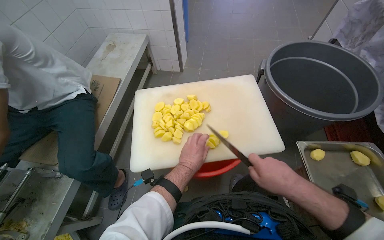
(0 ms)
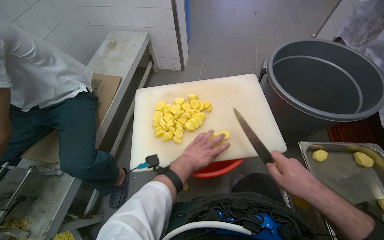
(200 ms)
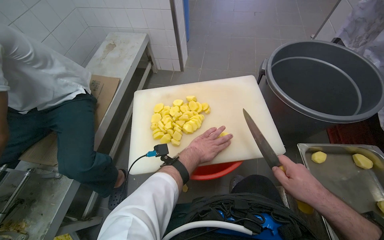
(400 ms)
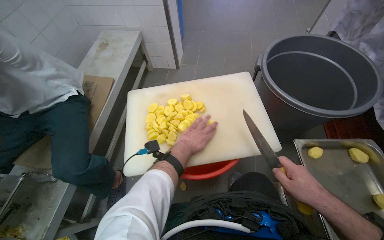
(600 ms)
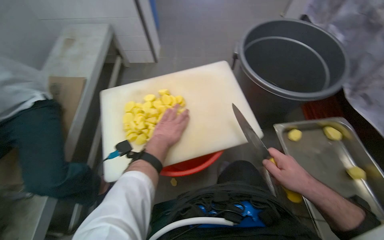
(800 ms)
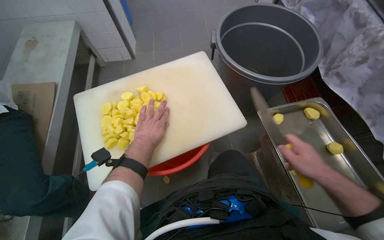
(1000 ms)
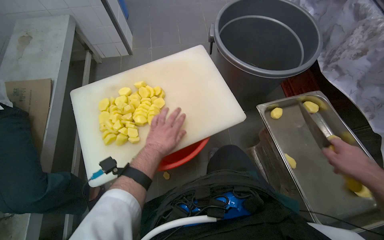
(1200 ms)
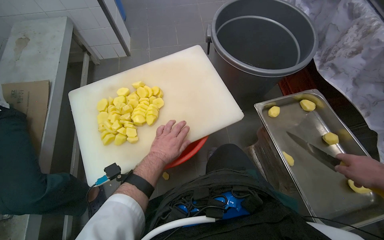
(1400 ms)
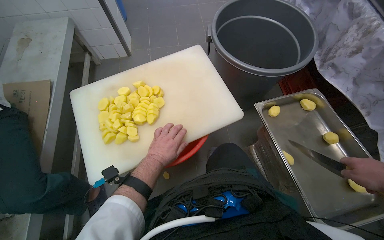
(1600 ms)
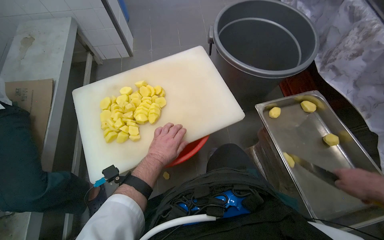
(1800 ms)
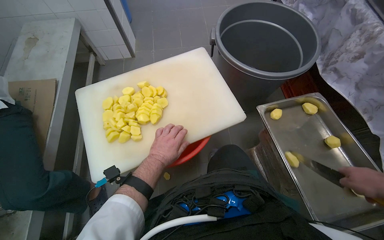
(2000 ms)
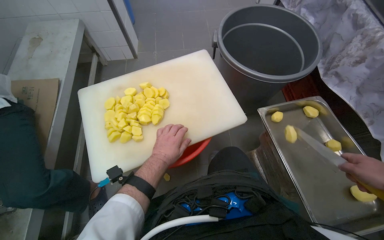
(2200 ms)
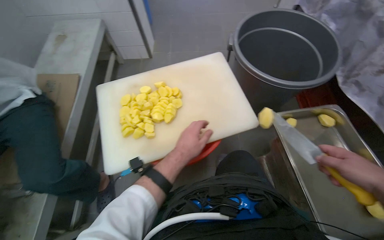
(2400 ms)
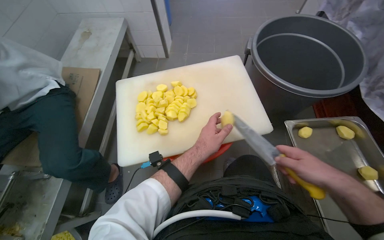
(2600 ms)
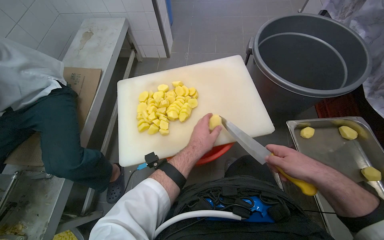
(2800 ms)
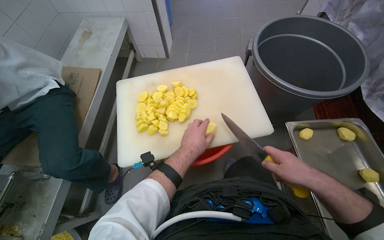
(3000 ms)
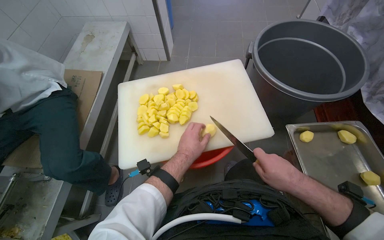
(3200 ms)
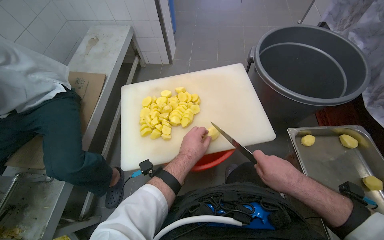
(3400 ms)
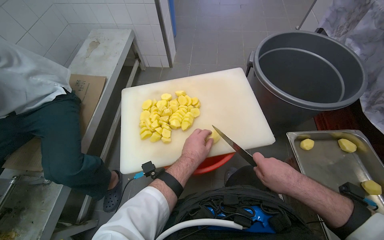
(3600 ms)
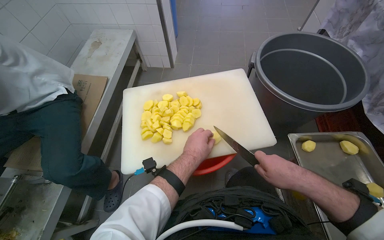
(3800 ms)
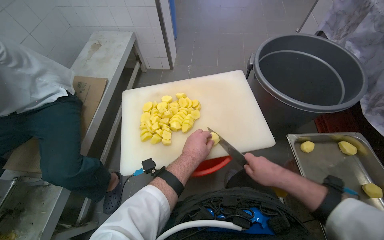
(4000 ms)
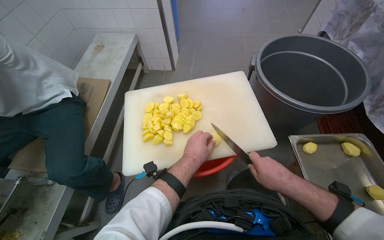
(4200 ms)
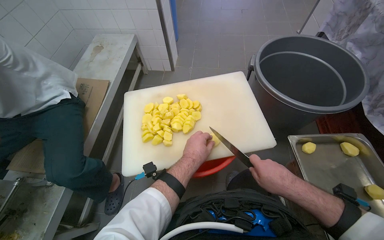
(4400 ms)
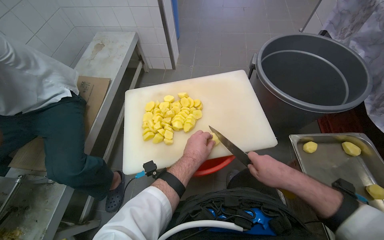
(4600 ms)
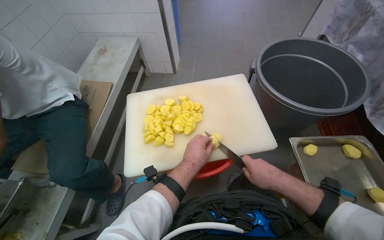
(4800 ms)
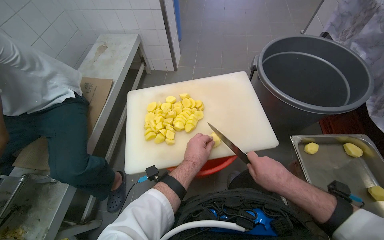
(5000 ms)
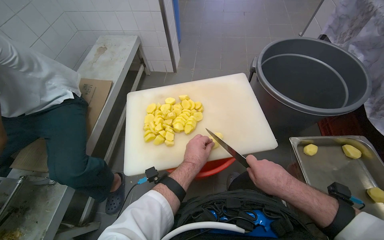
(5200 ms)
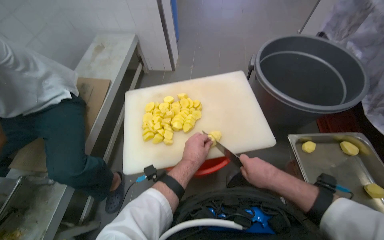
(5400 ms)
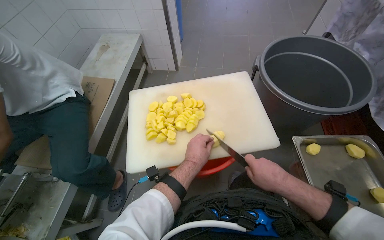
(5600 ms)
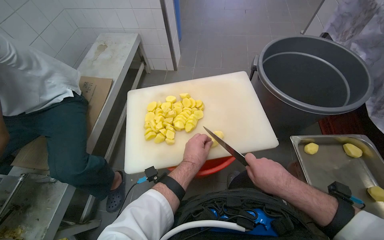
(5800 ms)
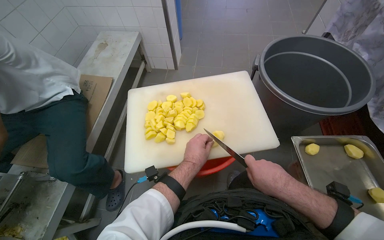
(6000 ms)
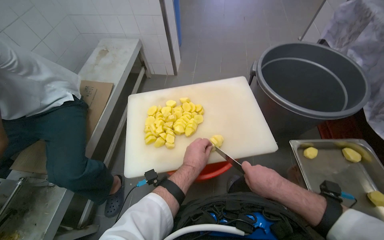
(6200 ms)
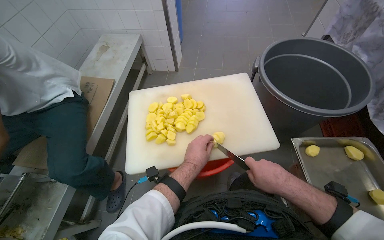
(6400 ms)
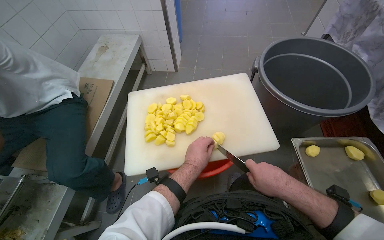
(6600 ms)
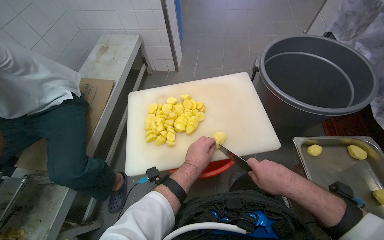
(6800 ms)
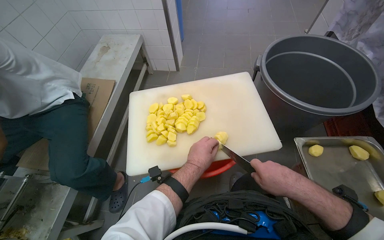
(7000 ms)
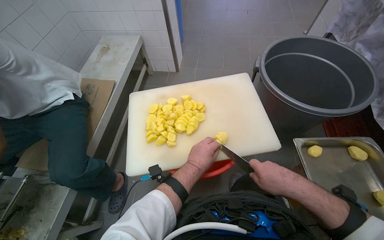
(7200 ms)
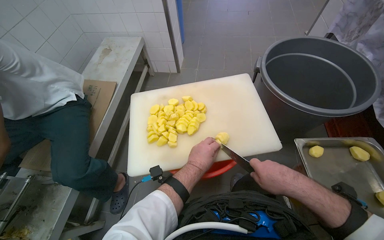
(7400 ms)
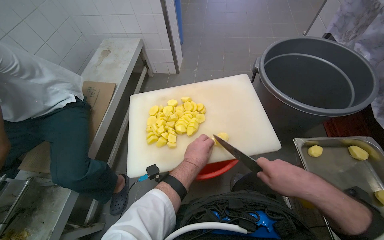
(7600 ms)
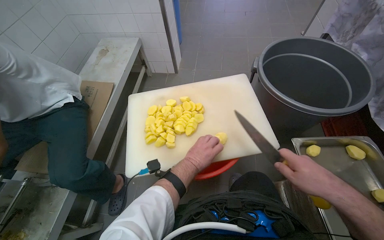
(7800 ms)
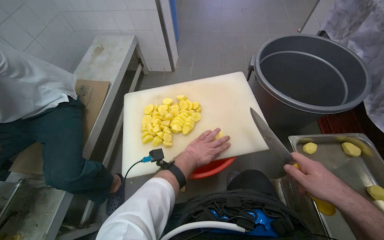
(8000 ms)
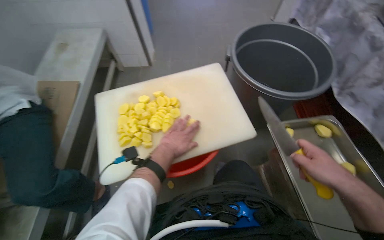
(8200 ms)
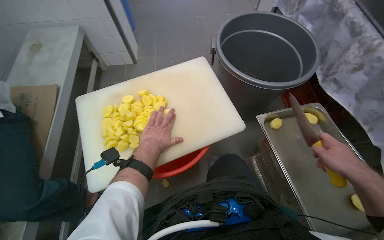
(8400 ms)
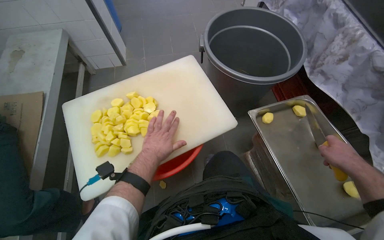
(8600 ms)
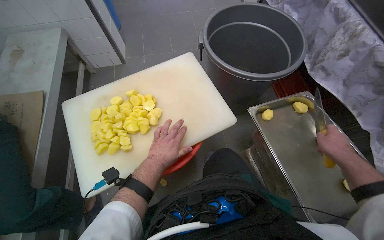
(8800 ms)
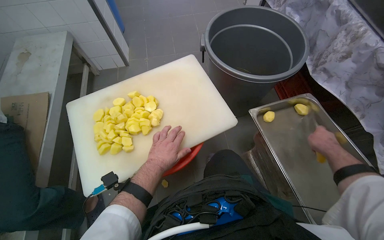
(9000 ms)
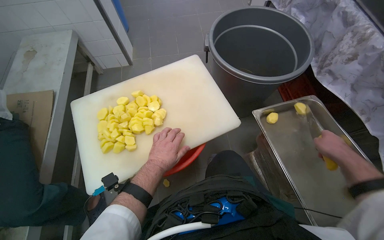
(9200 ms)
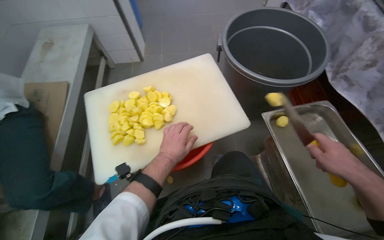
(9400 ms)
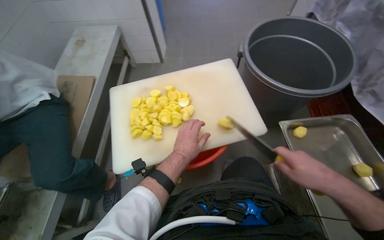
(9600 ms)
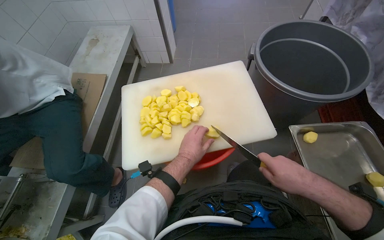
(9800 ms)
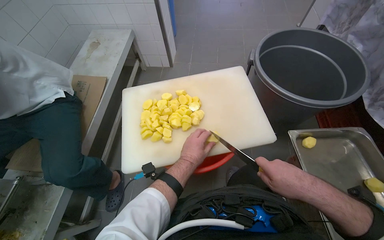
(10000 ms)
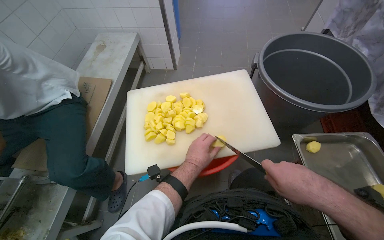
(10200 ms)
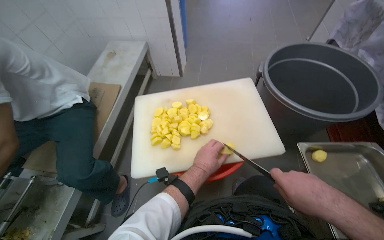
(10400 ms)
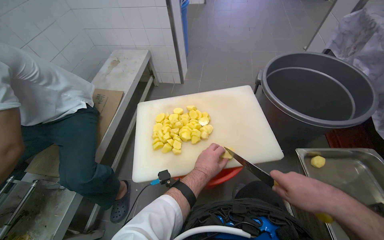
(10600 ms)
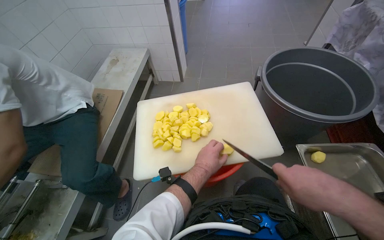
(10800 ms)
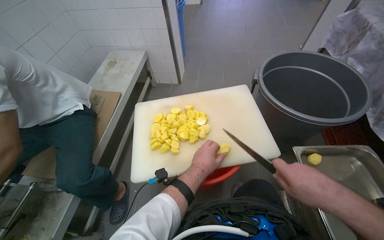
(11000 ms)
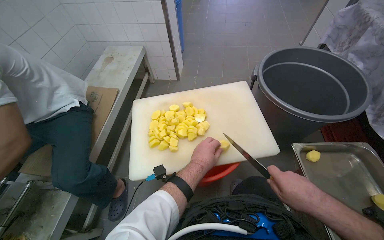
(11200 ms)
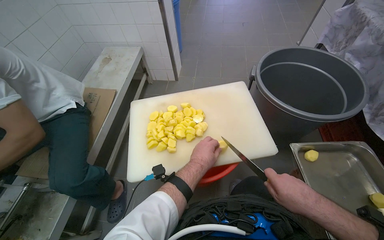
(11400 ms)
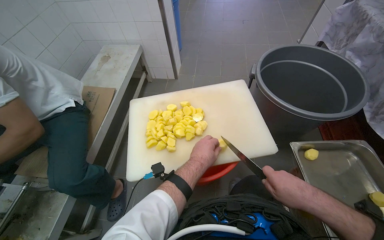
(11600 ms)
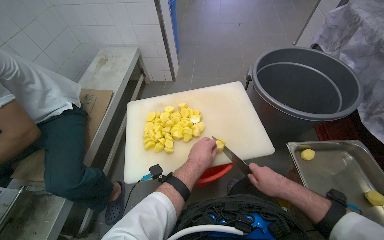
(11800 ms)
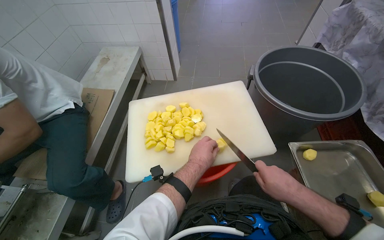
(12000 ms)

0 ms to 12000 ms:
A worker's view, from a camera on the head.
Job: preparing food.
The whole recording: Slicing potatoes on cutting board. The worker slices potatoes into smaller pieces on a white cutting board.
3000 ms to 4400 ms: The hands are busy where they are.
4400 ms to 7600 ms: The hands work in one place, with small movements.
7600 ms to 9000 ms: The right hand travels to the right and farther from the camera by about 30 cm.
9000 ms to 10400 ms: The wearer looks roughly 20 degrees further to the left. The right hand goes roughly 30 cm to the left and nearer to the camera.
10400 ms to 12000 ms: The right hand is displaced farther from the camera by some 10 cm.

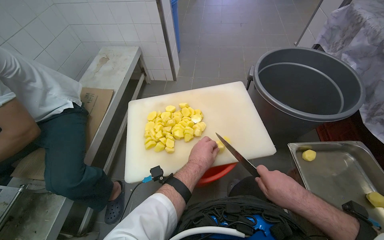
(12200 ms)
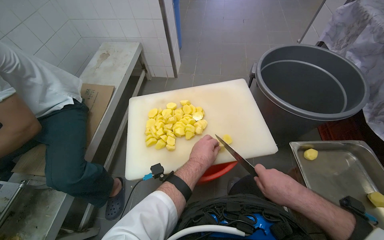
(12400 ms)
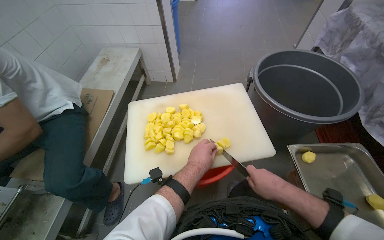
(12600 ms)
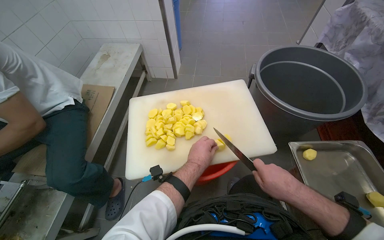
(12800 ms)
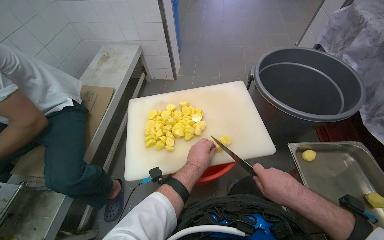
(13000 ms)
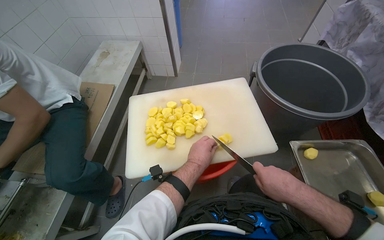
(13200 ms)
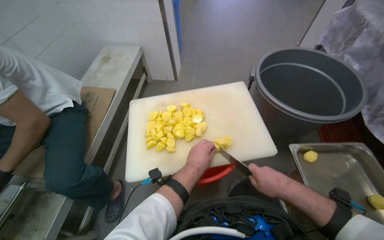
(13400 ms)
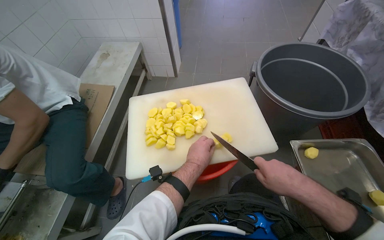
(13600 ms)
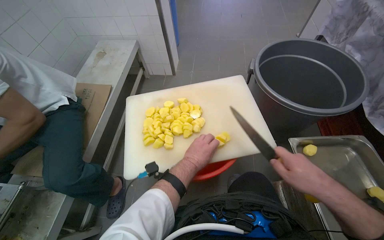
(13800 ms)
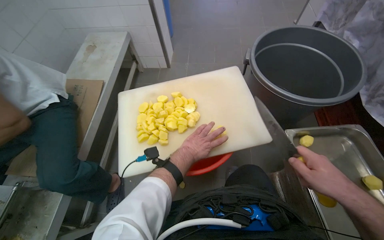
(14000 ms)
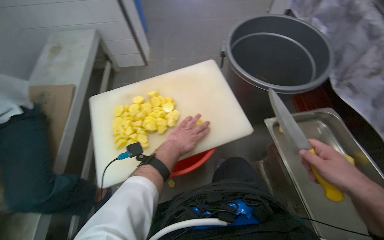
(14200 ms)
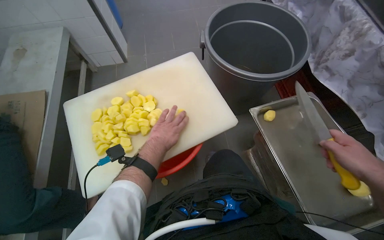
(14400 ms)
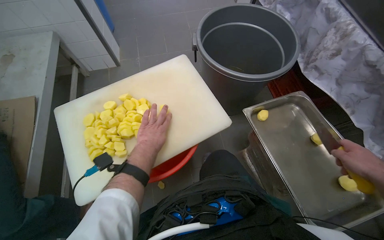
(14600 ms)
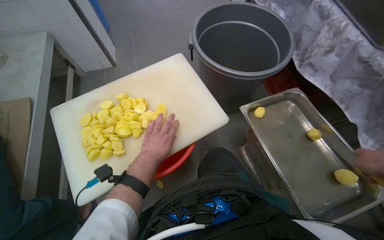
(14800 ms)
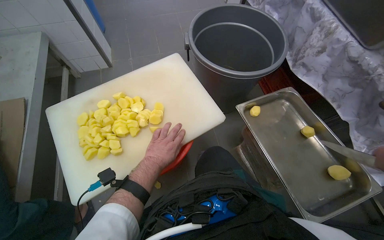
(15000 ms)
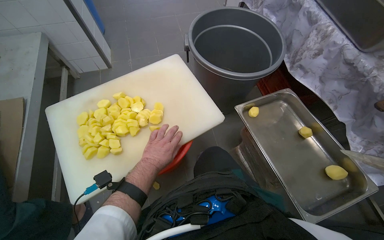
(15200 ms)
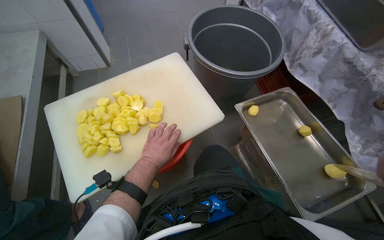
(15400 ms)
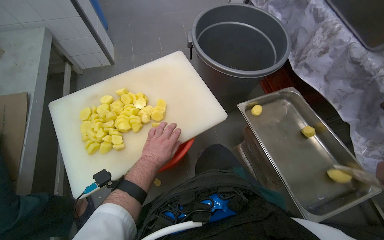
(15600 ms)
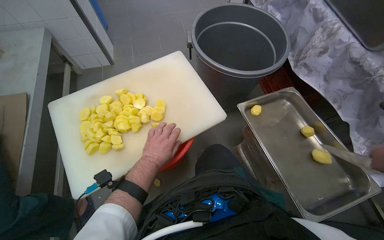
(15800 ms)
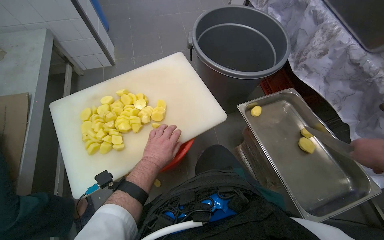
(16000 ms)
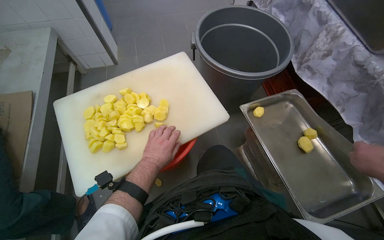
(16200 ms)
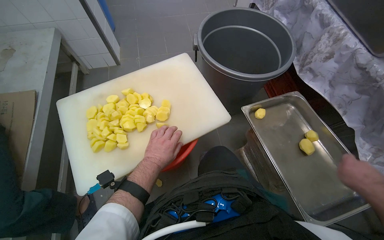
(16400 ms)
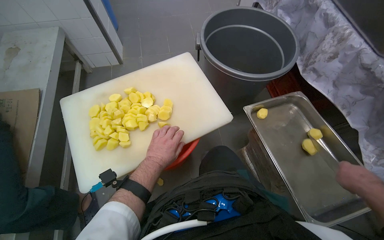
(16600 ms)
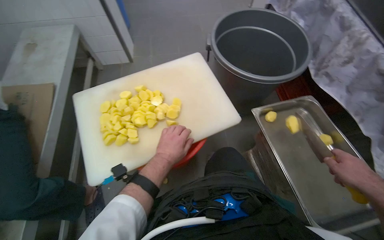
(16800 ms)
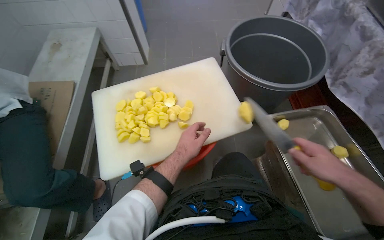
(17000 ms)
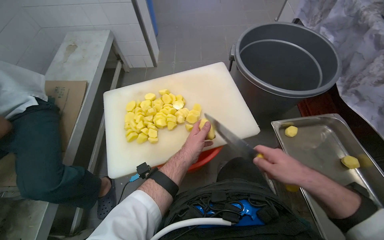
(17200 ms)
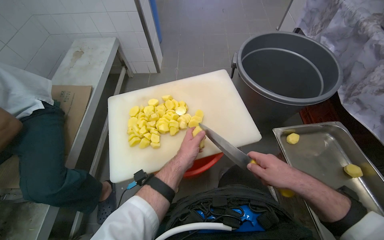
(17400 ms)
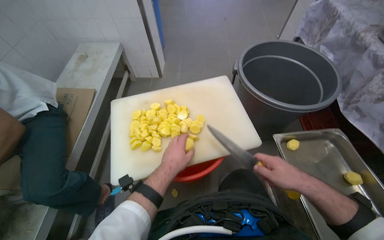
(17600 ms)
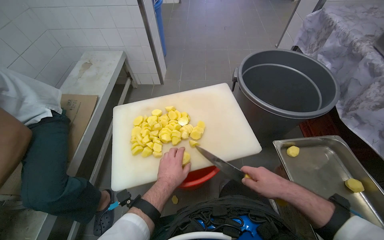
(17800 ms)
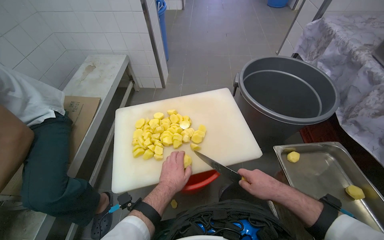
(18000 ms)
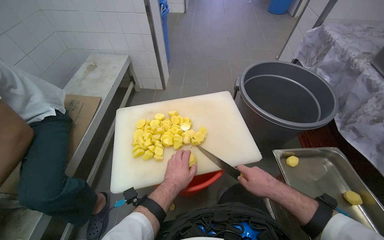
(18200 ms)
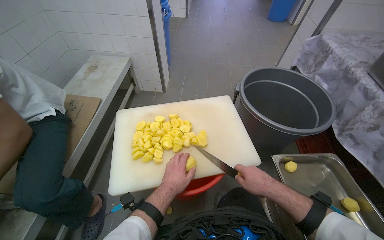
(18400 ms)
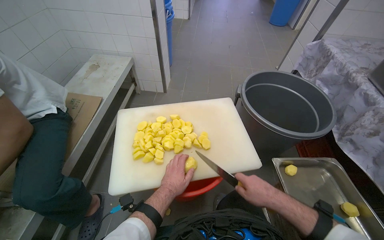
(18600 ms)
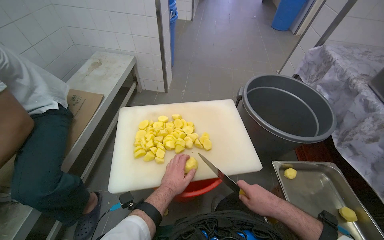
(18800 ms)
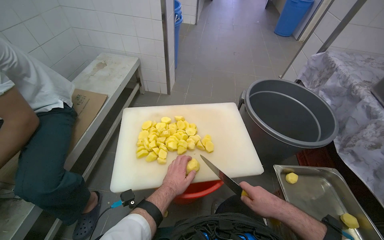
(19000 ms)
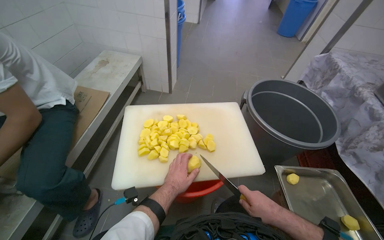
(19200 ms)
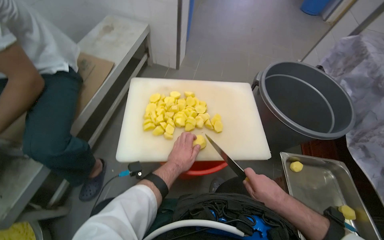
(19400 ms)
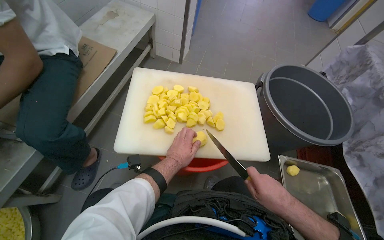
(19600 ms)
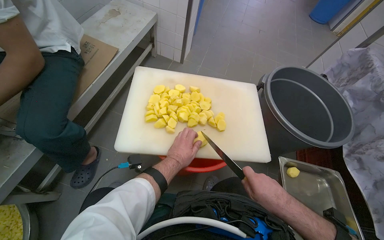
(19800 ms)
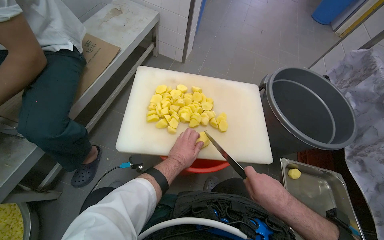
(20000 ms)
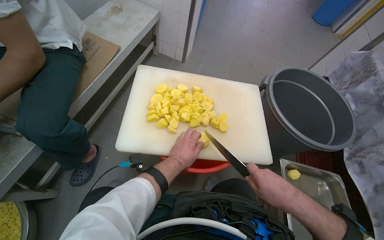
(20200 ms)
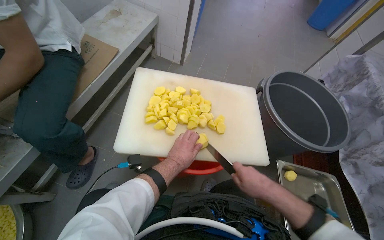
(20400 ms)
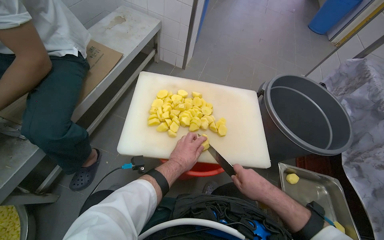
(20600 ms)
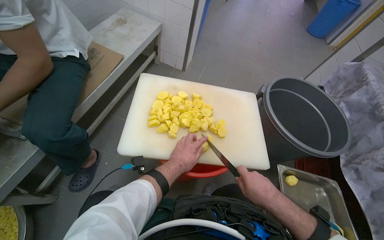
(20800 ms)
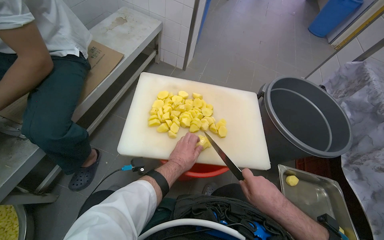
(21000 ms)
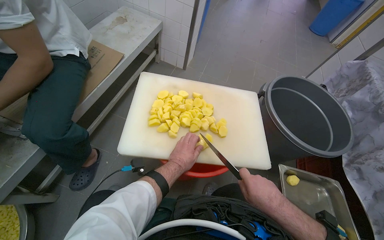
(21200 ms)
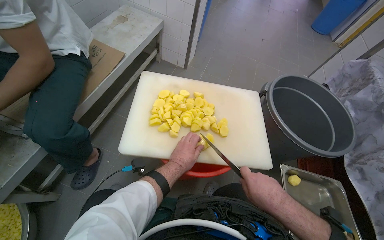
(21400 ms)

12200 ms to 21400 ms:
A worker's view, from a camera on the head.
Job: preparing food.
The whole recording: Slicing potatoes on cutting board. The worker slices potatoes into smaller pieces on a white cutting board.
12200 ms to 13800 ms: The hands stay close to where they were, moving slightly.
13800 ms to 15200 ms: The wearer looks approximately 20 degrees further to the right.
16800 ms to 18400 ms: The wearer looks some 15 degrees further upward. The right hand moves to the left, roughly 25 cm.
19800 ms to 21400 ms: The hands are busy where they are.
